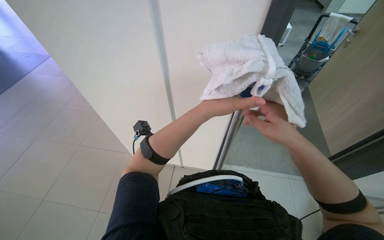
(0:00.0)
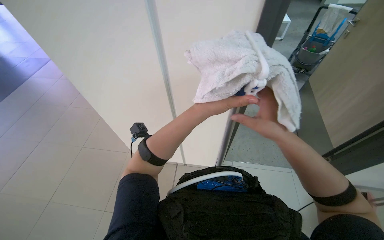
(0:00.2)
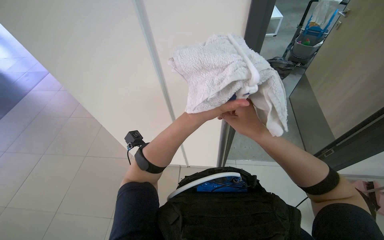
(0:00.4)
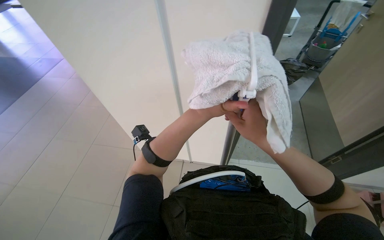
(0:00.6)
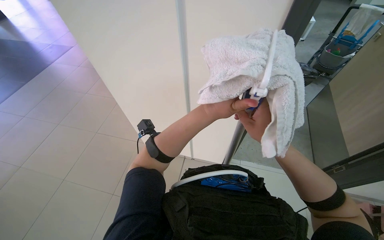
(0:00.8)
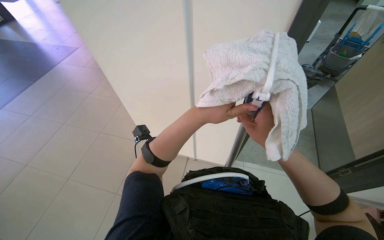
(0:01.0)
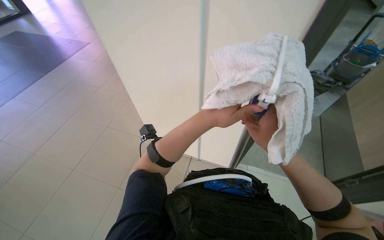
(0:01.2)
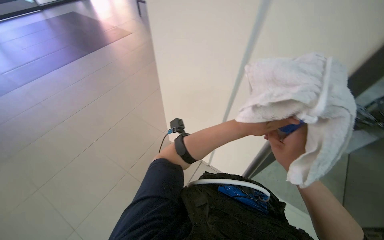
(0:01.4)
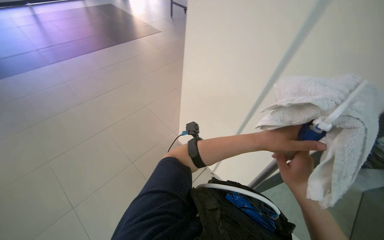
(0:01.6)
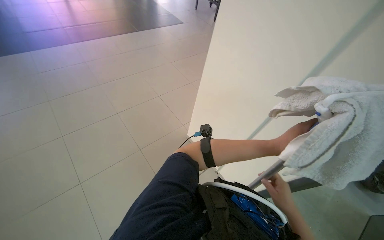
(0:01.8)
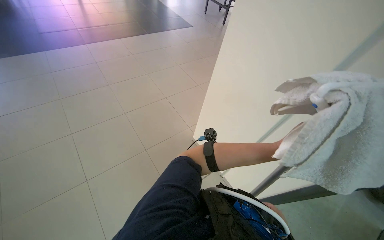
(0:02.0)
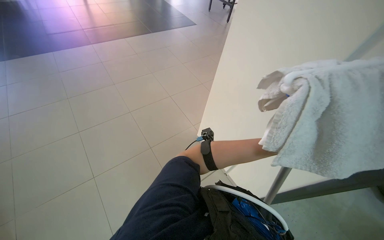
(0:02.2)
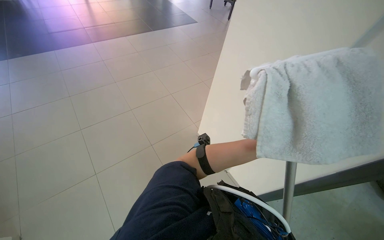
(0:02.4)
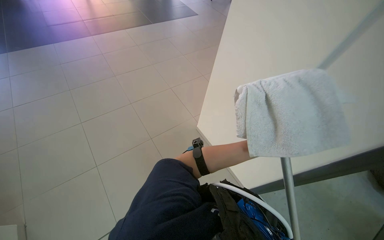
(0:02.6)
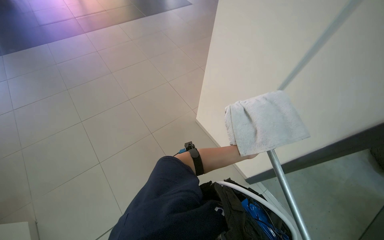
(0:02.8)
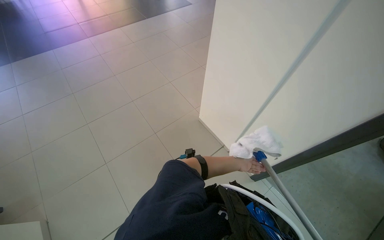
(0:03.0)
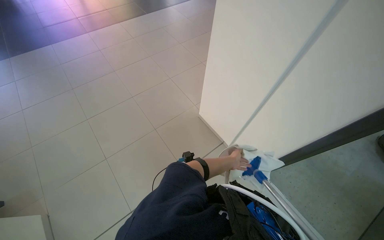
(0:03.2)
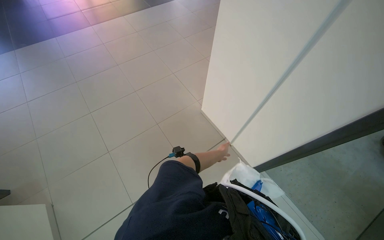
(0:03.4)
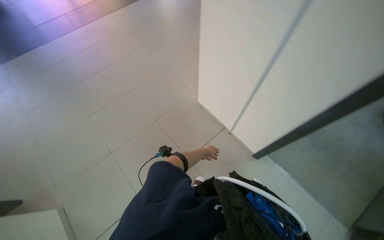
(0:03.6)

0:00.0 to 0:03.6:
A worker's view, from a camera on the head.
Job: preparing cleaning supplies.
The whole recording: Attaching cloth to cleaning pole. The worker attaches a white cloth to the end of a long cleaning pole.
0:00.0 to 0:01.8: The wearer looks approximately 45 degrees further to the left.

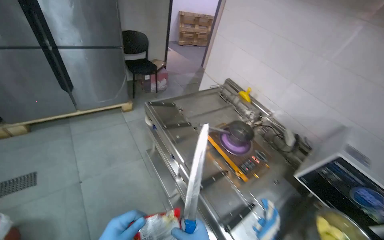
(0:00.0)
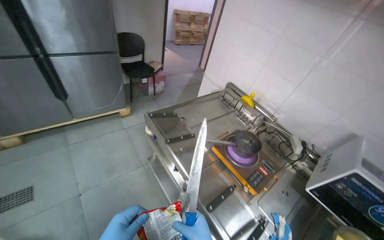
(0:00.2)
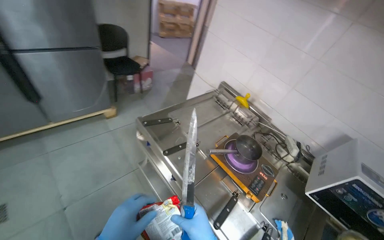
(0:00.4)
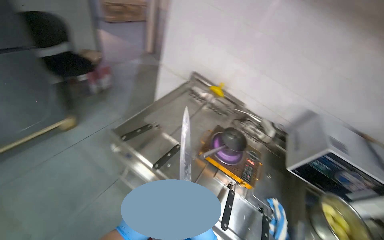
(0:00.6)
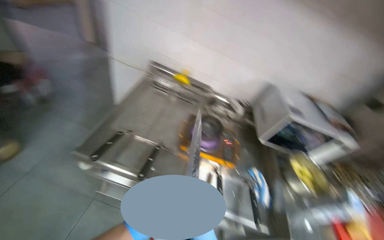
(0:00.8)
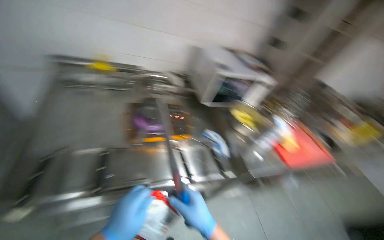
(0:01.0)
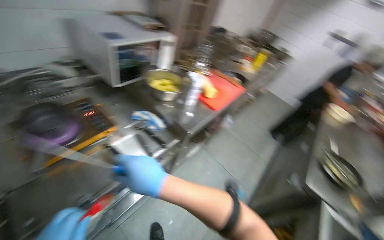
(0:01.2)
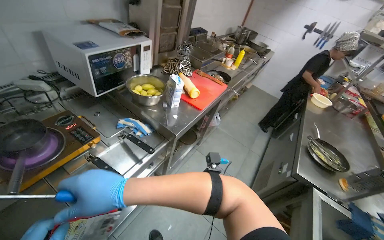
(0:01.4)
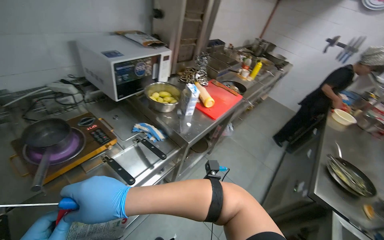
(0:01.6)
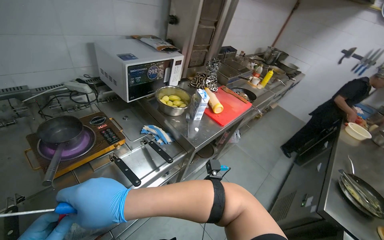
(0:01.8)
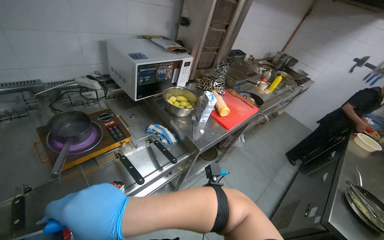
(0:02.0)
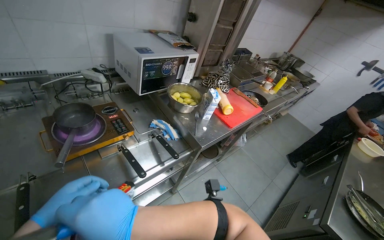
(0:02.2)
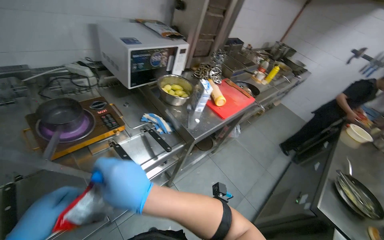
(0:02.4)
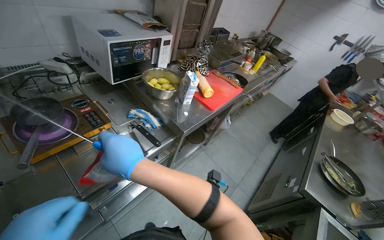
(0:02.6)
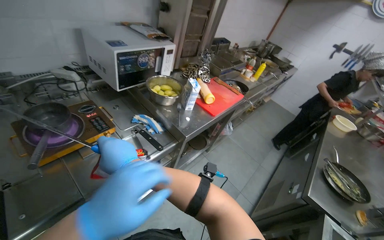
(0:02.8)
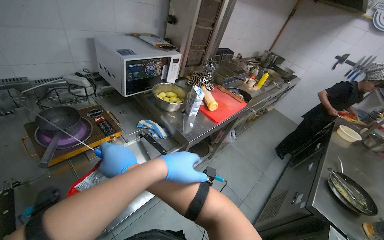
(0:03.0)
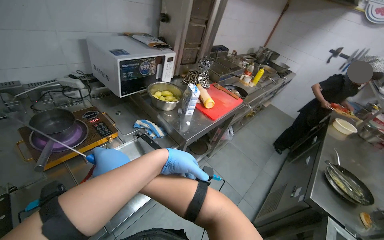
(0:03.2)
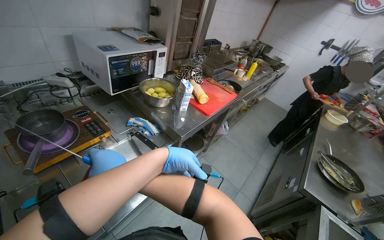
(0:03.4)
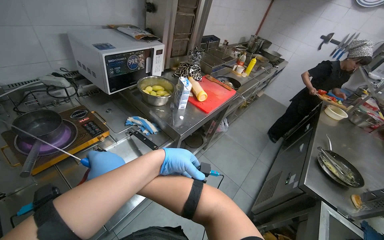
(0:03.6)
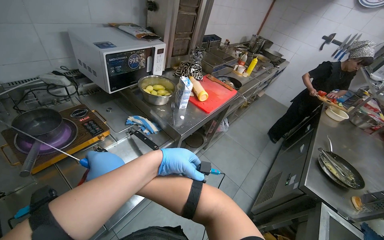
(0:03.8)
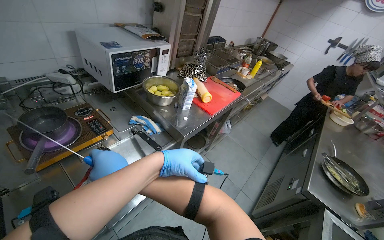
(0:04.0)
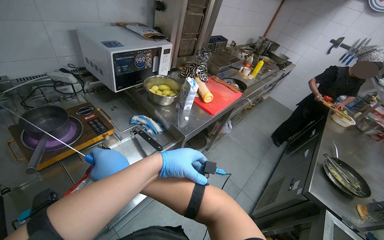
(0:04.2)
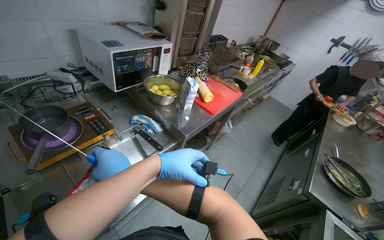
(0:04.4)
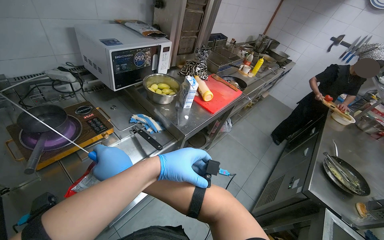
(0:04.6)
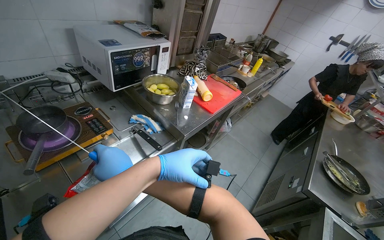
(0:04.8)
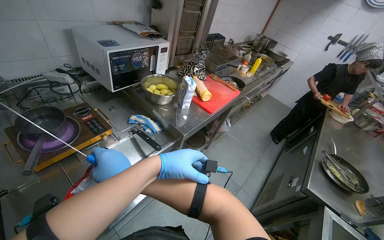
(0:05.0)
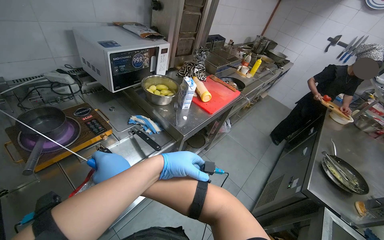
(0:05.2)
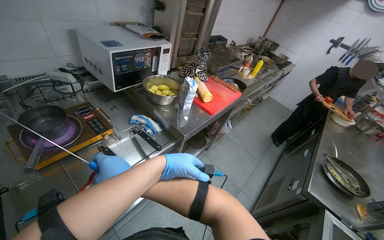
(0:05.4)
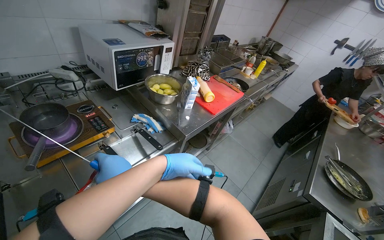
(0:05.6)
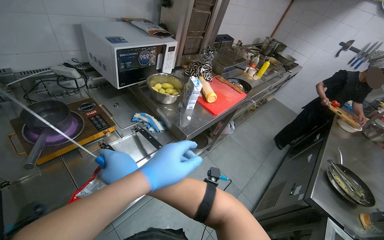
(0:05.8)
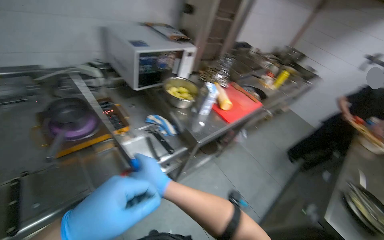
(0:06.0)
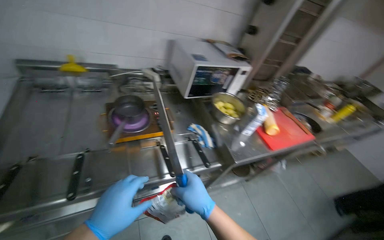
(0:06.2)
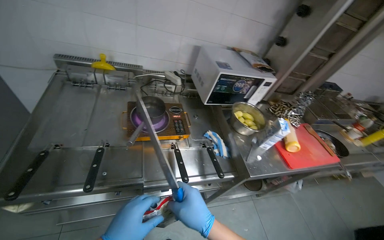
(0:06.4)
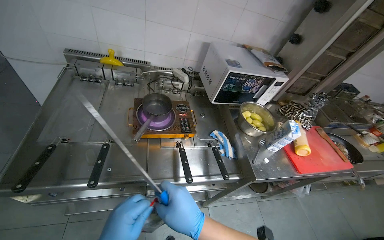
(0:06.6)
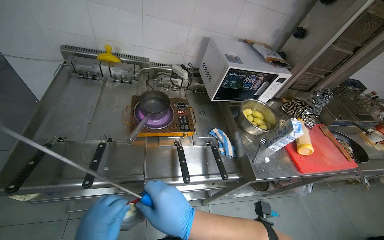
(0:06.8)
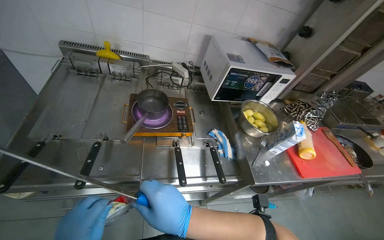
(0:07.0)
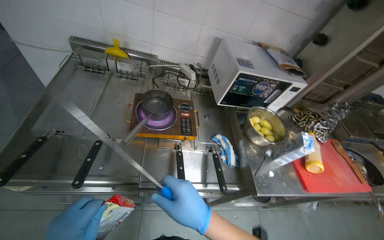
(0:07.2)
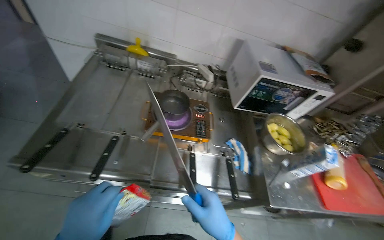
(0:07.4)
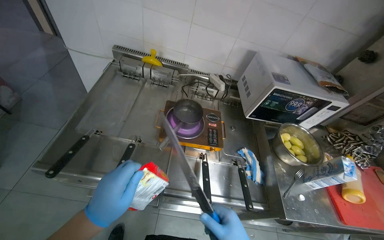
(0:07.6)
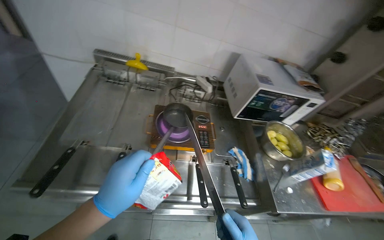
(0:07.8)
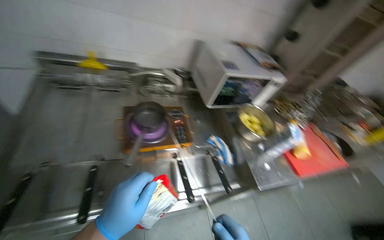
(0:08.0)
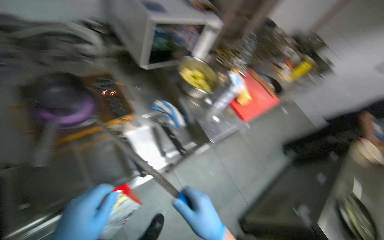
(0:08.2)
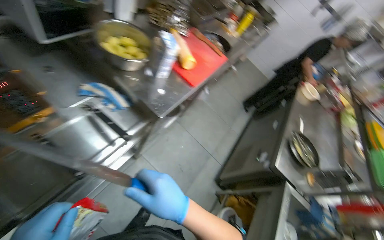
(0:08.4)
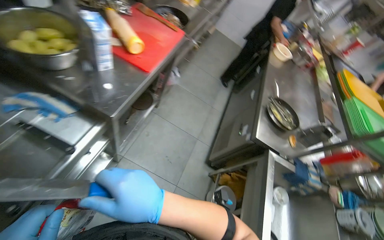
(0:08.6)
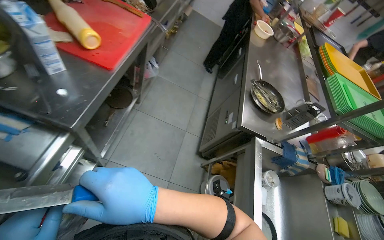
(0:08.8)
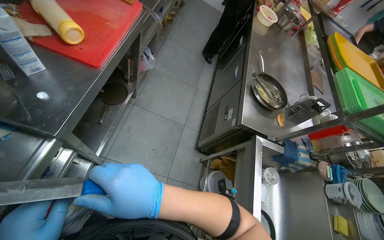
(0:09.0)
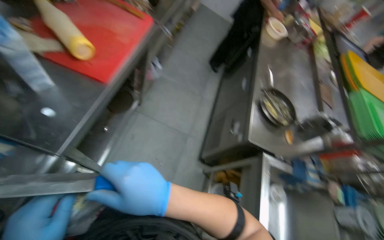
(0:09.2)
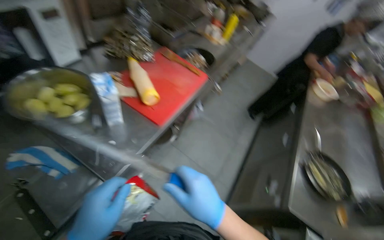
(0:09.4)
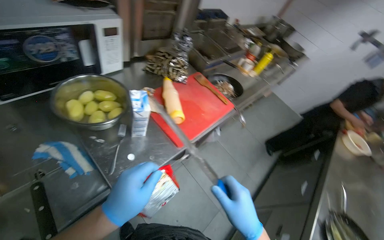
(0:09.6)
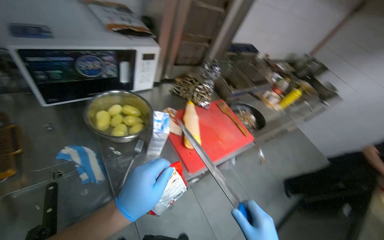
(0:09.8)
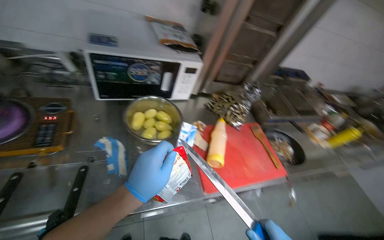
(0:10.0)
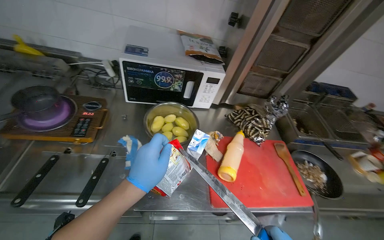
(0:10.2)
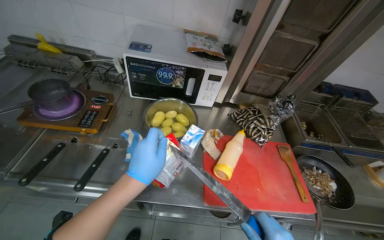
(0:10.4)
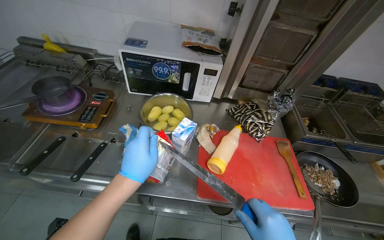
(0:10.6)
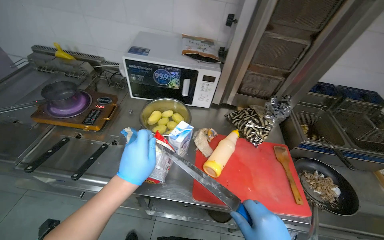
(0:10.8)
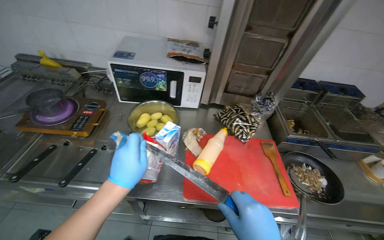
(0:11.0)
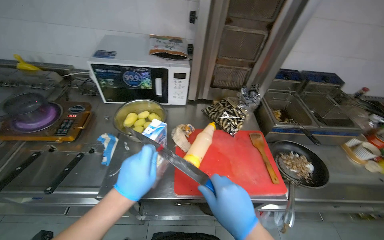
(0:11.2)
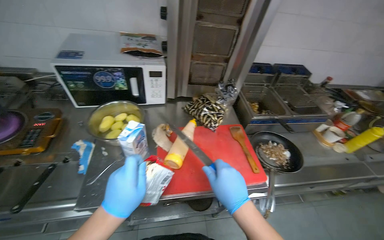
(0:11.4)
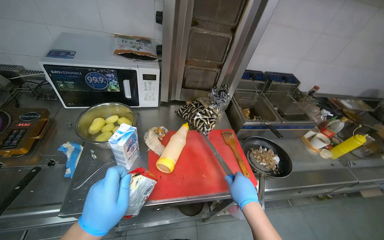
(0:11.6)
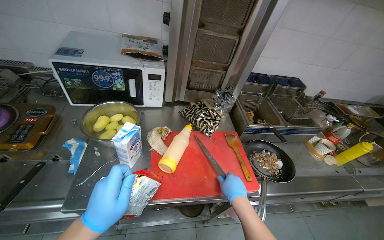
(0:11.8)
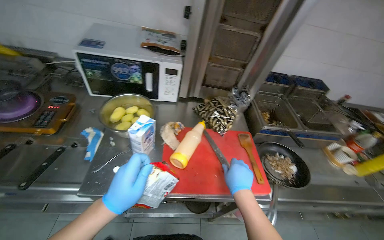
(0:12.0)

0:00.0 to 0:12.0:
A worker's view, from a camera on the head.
Job: preparing food.
The whole recording: Preparing instant noodles. The worker opens a package of instant noodles, adds them to a pot, and mixes in seasoning.
0:00.0 to 0:01.6: The head rotates roughly 100 degrees to the right. The view tilts approximately 30 degrees downward.
0:06.0 to 0:07.6: The head turns to the left by roughly 45 degrees.
0:07.6 to 0:09.0: The camera is carried approximately 50 cm. The head turns to the right by some 75 degrees. The camera pitches downward, by some 40 degrees.
0:09.0 to 0:10.4: The wearer's head swings roughly 75 degrees to the left. The view tips upward by roughly 40 degrees.
0:10.4 to 0:12.0: The left hand travels down the picture by about 10 cm.

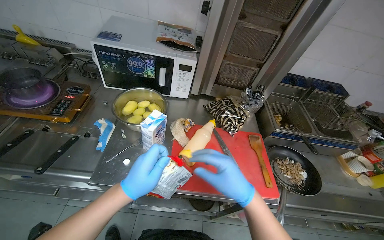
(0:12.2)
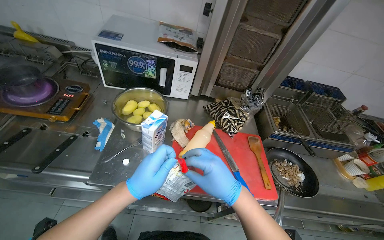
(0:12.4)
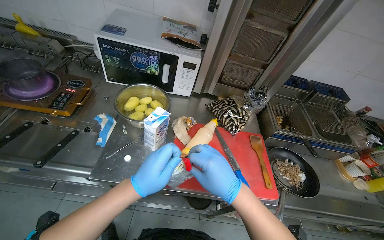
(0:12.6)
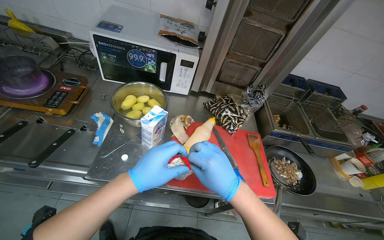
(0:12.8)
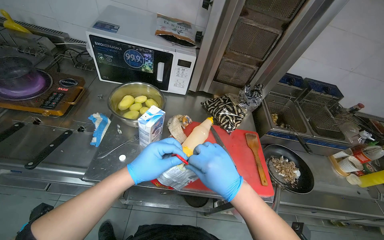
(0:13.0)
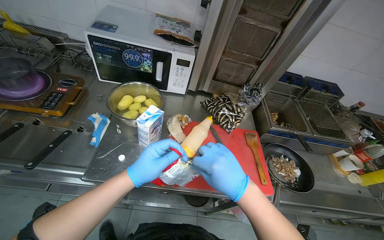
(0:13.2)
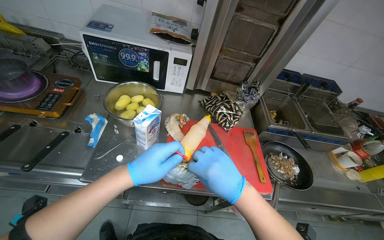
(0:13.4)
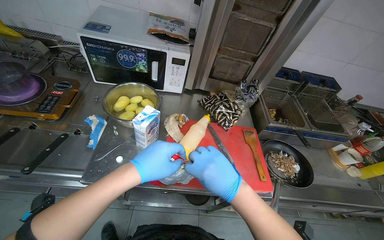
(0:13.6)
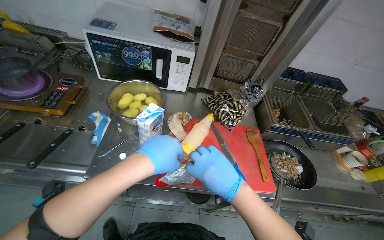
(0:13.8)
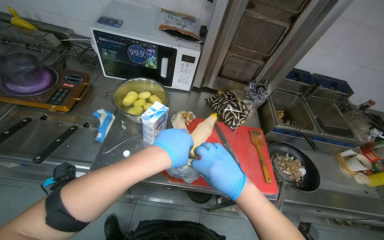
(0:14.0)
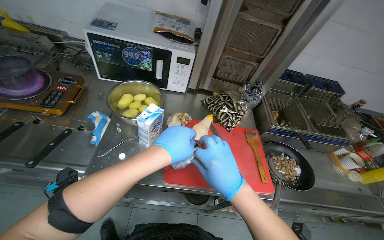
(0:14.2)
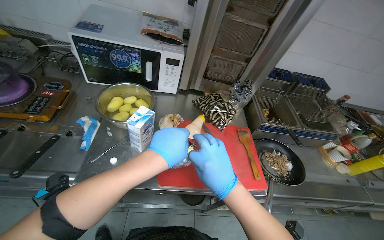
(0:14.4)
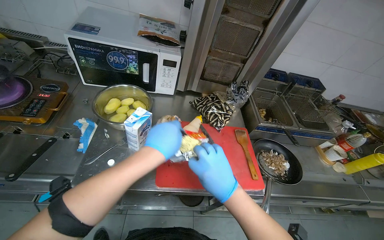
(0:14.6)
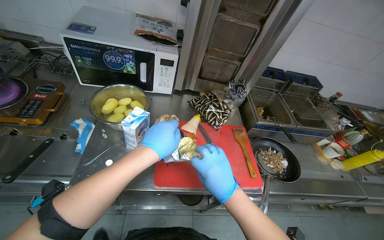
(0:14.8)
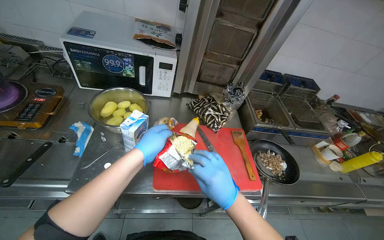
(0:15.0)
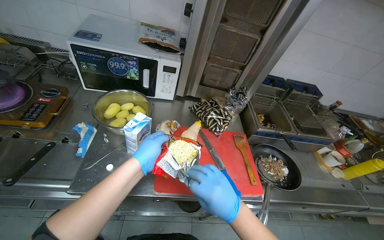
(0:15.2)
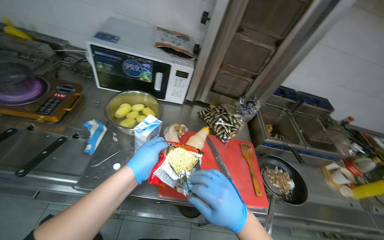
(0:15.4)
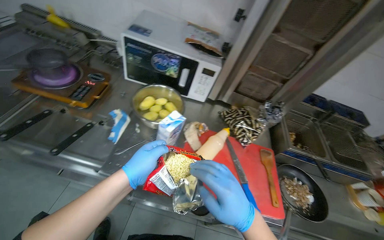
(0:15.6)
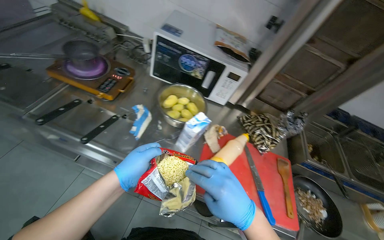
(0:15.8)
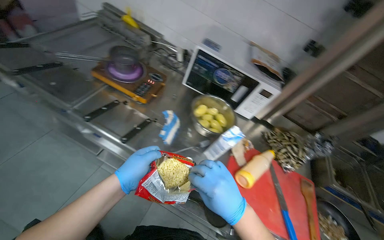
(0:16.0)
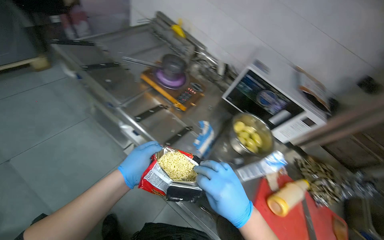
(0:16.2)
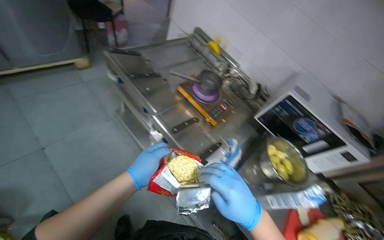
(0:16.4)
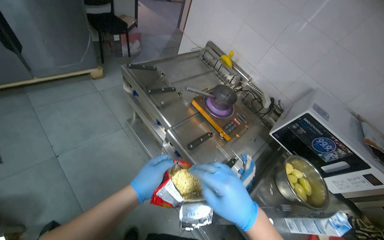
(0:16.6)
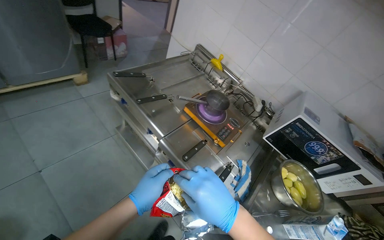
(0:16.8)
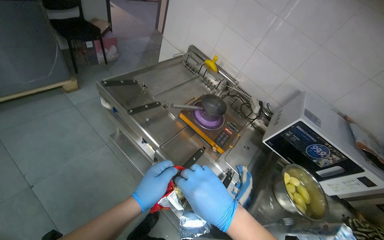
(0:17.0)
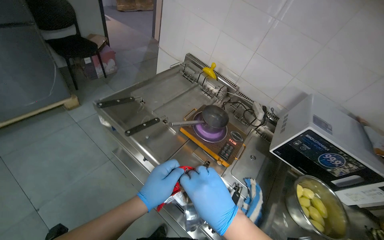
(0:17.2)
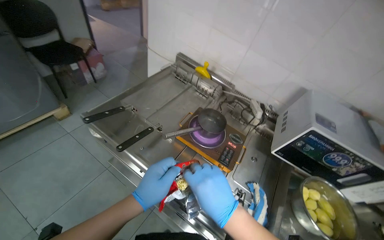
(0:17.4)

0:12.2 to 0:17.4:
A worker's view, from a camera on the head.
Job: preparing food.
The whole recording: Preparing instant noodles. The worker opens a package of instant noodles, adds them to a pot, and mixes in seasoning.
0:12.2 to 0:14.0: The hands stay close to where they were, moving slightly.
0:14.0 to 0:15.6: The left hand moves to the left, about 10 cm.
0:15.6 to 0:17.4: The wearer moves some 70 cm. The wearer looks approximately 20 degrees further to the left.
